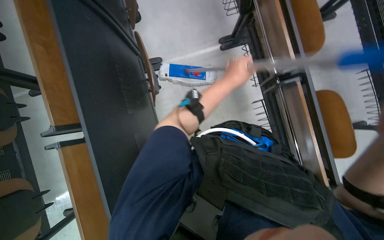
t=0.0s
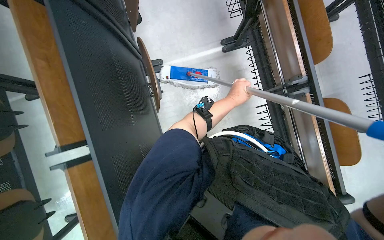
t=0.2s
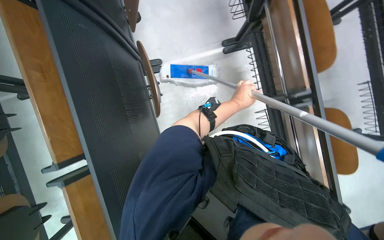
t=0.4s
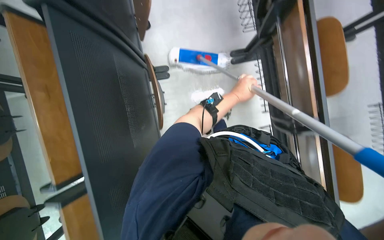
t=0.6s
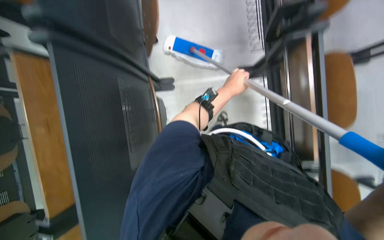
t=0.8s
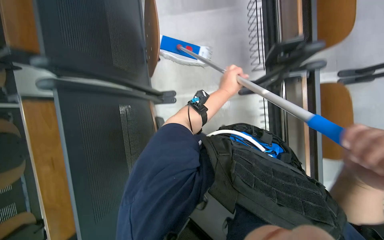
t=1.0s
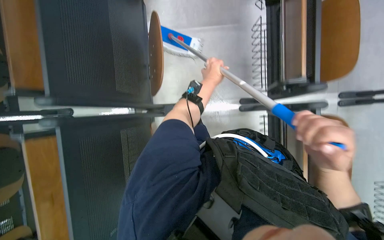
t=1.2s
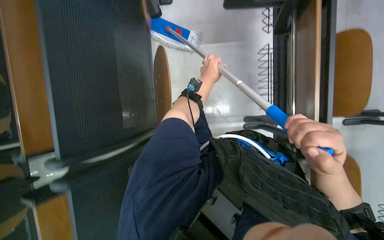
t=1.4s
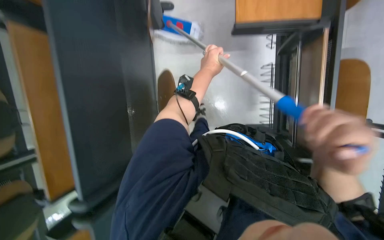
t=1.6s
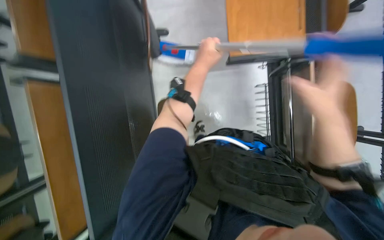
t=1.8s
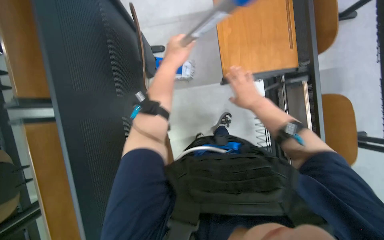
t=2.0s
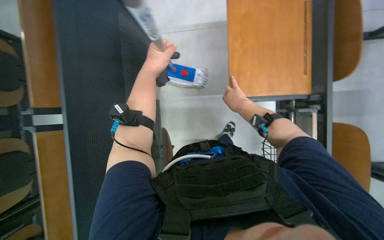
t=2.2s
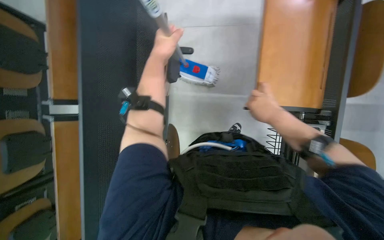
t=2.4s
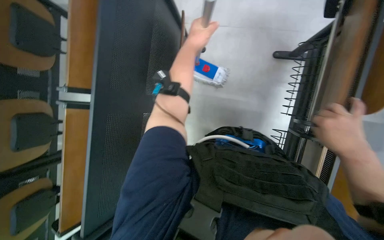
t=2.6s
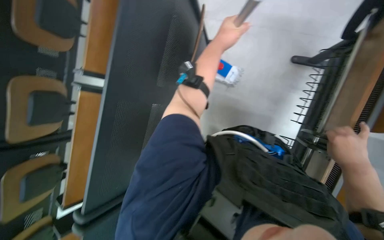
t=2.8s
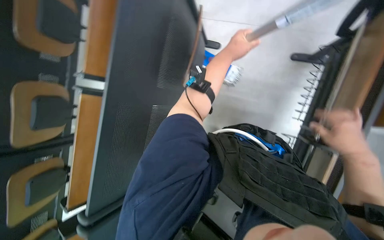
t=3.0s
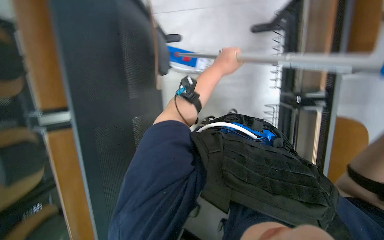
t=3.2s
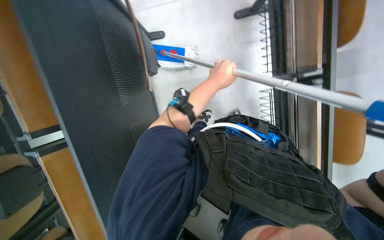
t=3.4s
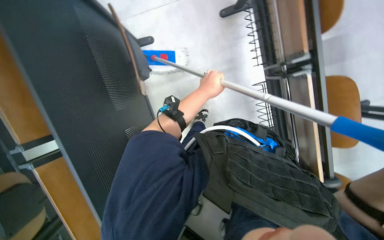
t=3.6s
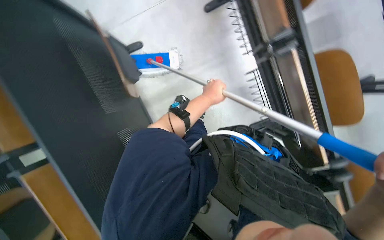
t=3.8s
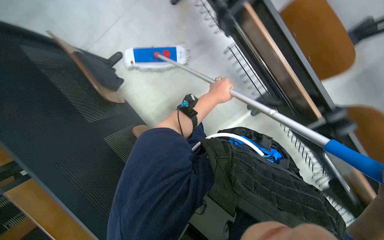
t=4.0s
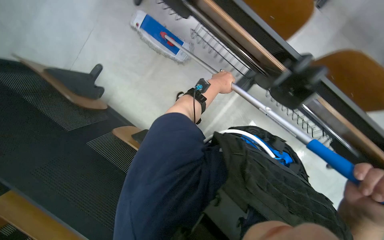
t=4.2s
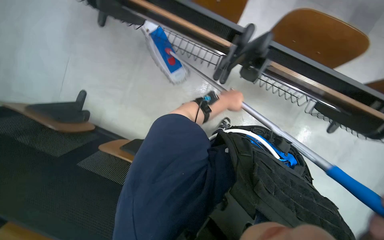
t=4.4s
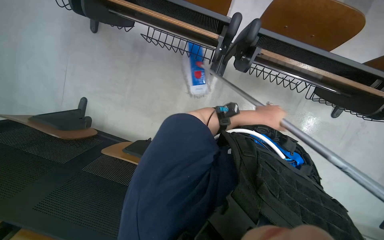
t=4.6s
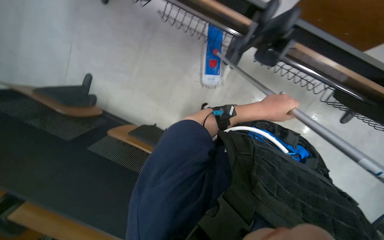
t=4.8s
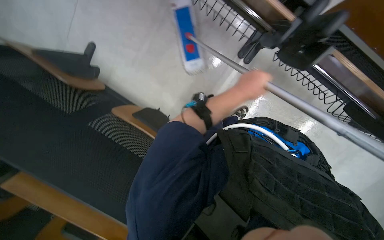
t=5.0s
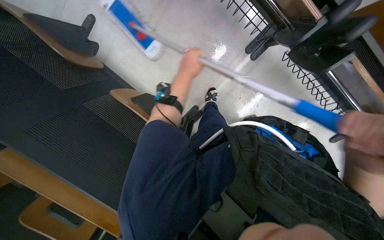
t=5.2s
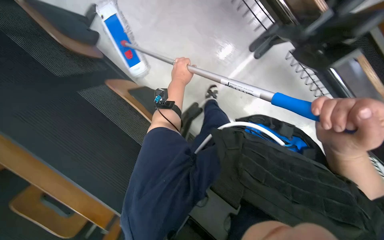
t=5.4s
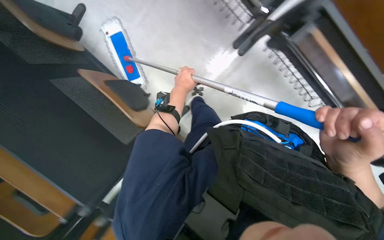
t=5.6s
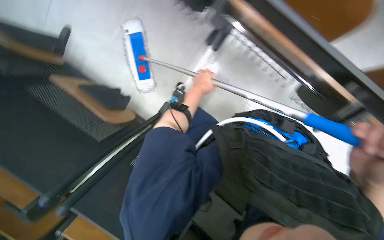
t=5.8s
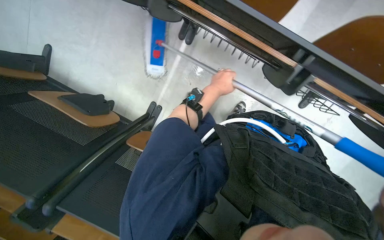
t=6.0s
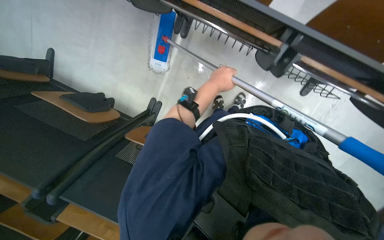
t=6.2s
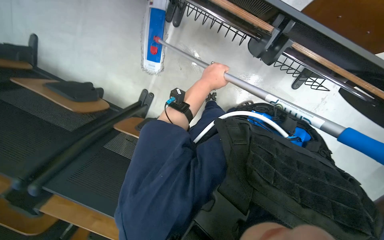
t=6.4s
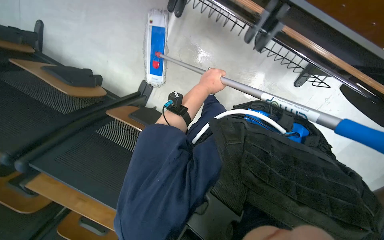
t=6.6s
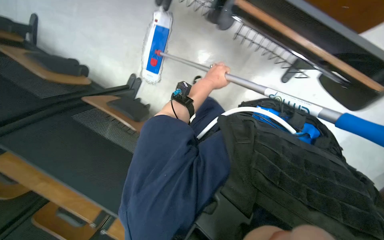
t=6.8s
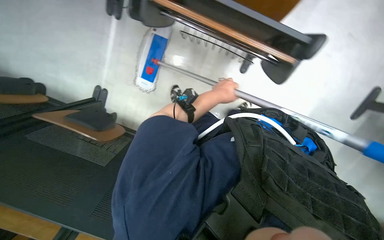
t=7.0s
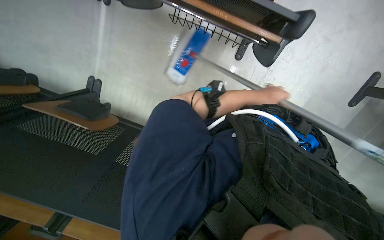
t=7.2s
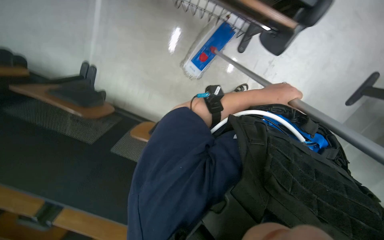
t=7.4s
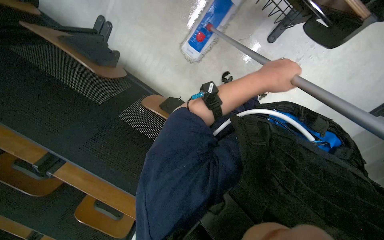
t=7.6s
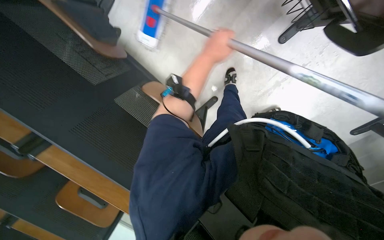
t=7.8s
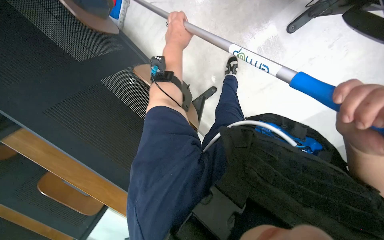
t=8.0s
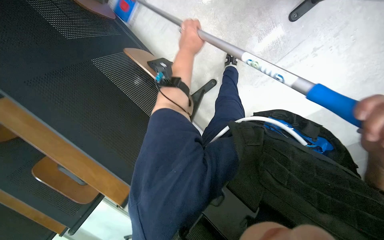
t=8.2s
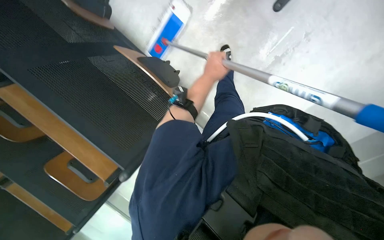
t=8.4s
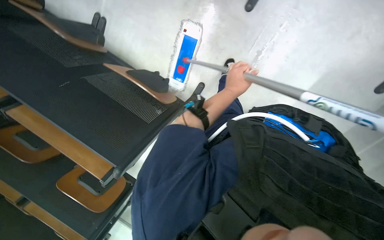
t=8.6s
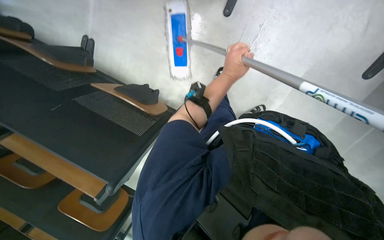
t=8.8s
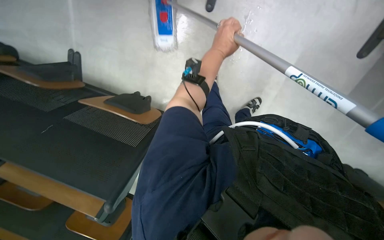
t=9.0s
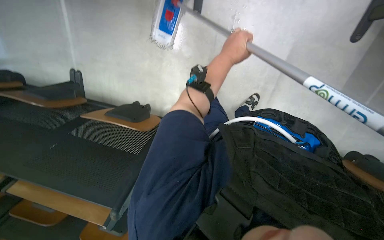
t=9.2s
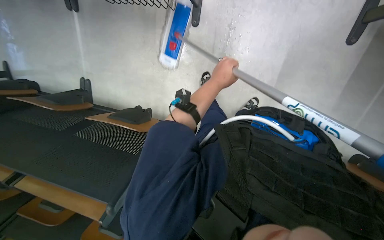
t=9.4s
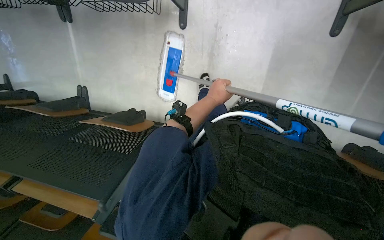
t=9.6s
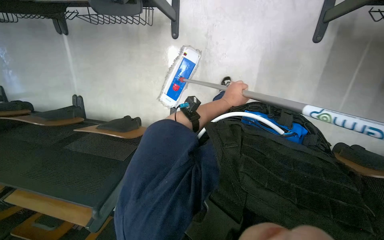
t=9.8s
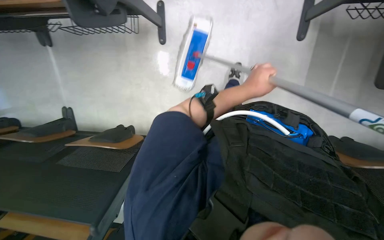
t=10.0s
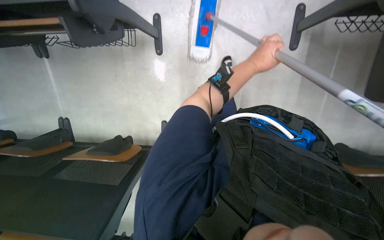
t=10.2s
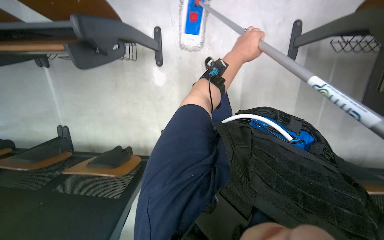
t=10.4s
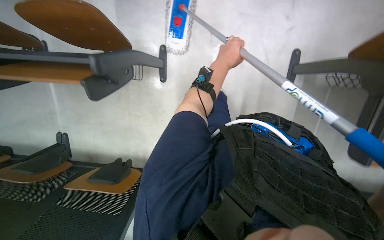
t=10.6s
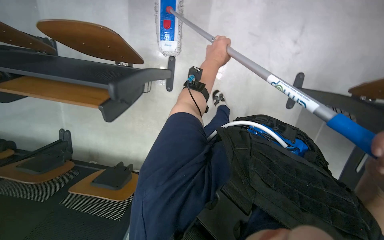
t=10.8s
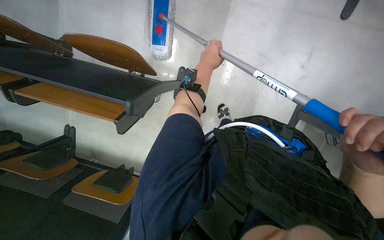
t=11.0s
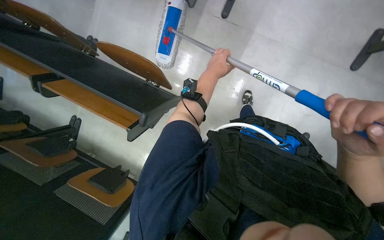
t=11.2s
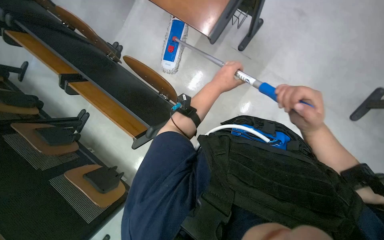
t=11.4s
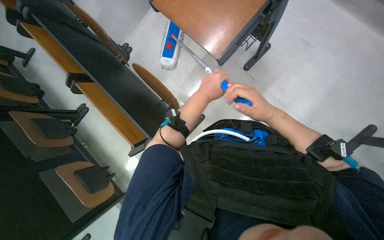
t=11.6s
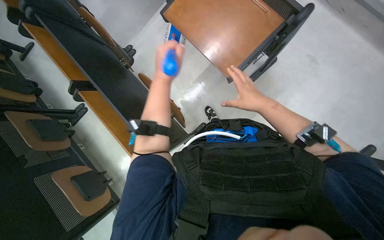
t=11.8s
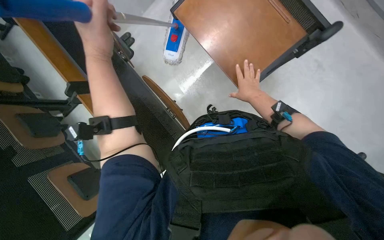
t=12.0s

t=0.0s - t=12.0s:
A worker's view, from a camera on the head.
Job: mopping floor.
The whole recording: Mopping classroom floor. The worker mops the classroom floor with a long-handled mop.
t=1.6s - t=3.0s: The right hand goes some 15 cm to the right, and reaches some 25 cm farther from the camera, then returns; the left hand is displaced up the picture by some 15 cm, and goes to the left and returns, roughly 15 cm each way.
t=3.0s - t=4.4s: The scene turns roughly 35 degrees counterclockwise in the picture.
t=4.4s - t=6.0s: The left hand goes left and right, about 25 cm each way, reversing 2 times.
t=7.6s - t=9.0s: The left hand travels farther from the camera and up the picture by approximately 15 cm.
t=9.0s - t=10.4s: The left hand goes roughly 20 cm to the right, and moves roughly 10 cm down the picture and comes back.
t=10.4s - t=12.0s: The left hand shifts some 50 cm to the left.

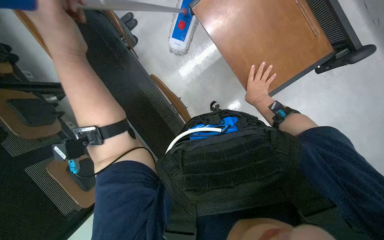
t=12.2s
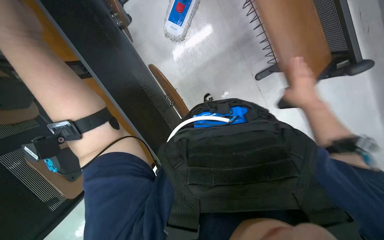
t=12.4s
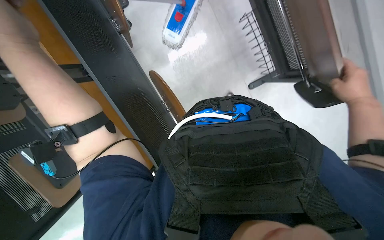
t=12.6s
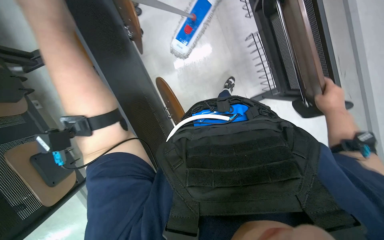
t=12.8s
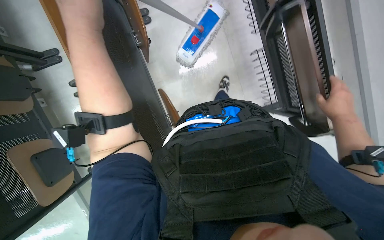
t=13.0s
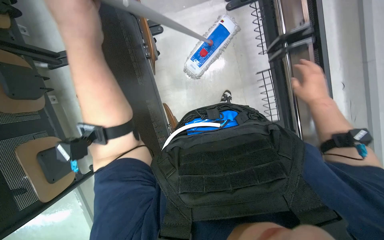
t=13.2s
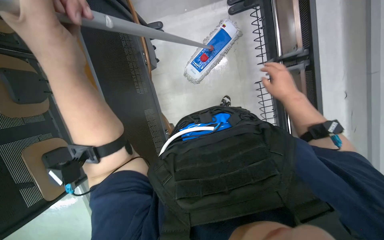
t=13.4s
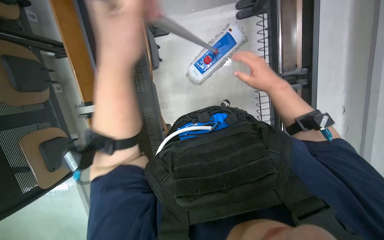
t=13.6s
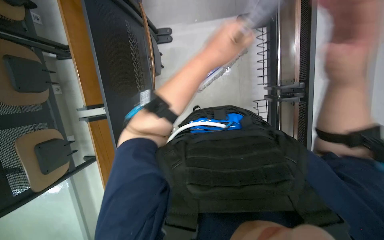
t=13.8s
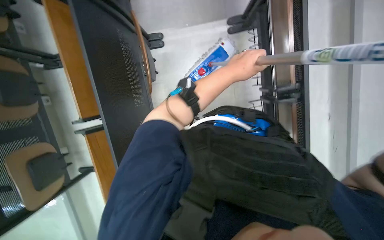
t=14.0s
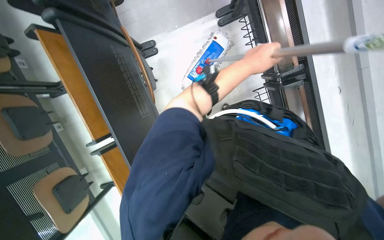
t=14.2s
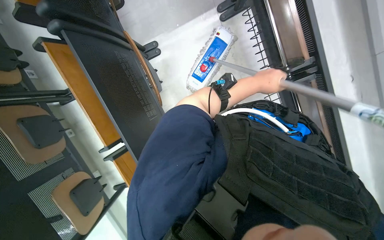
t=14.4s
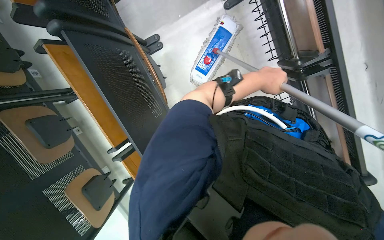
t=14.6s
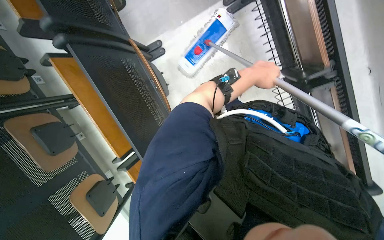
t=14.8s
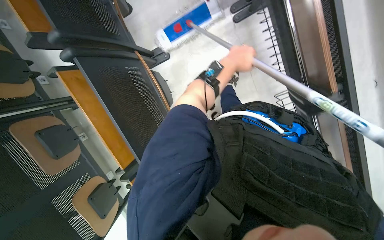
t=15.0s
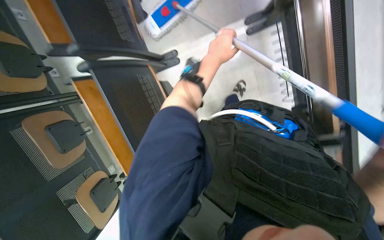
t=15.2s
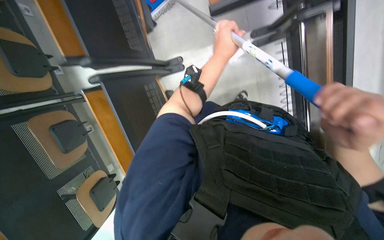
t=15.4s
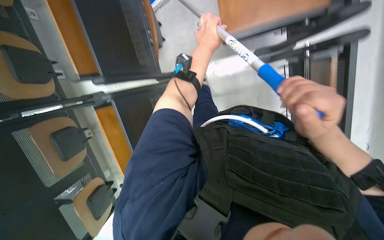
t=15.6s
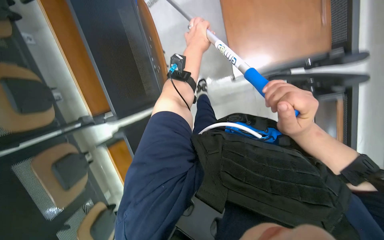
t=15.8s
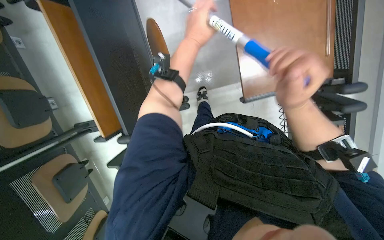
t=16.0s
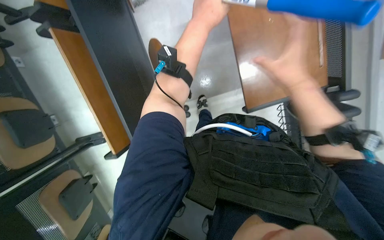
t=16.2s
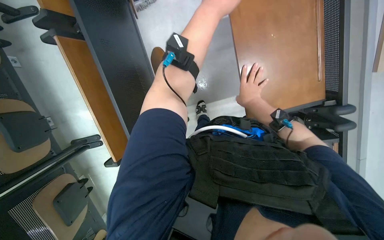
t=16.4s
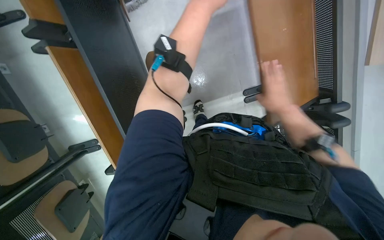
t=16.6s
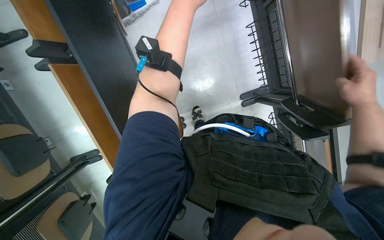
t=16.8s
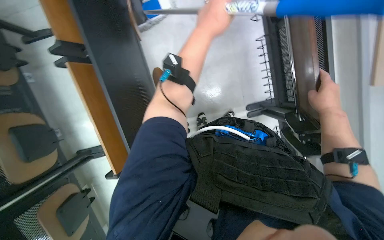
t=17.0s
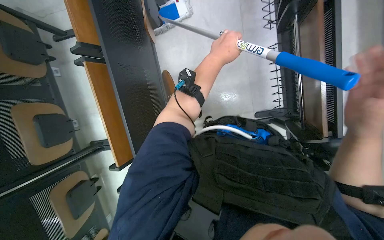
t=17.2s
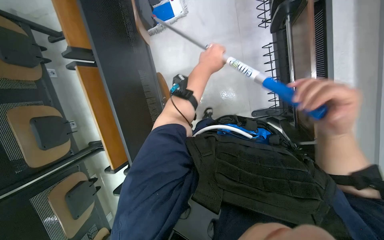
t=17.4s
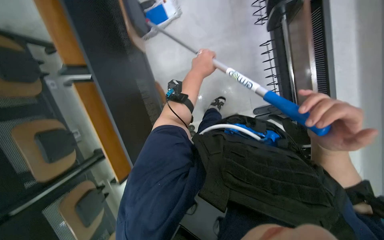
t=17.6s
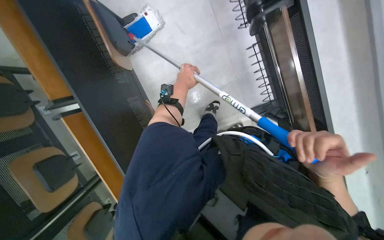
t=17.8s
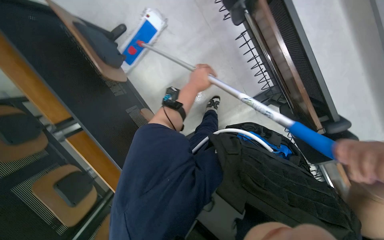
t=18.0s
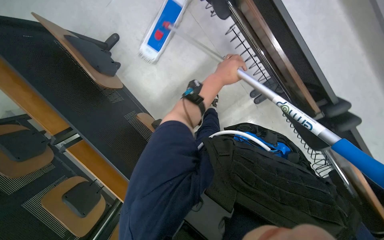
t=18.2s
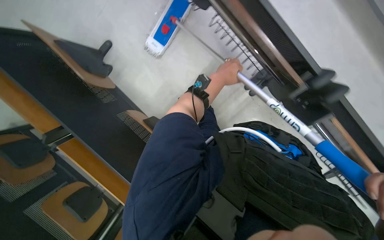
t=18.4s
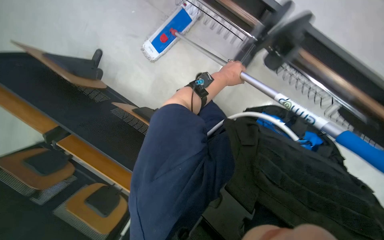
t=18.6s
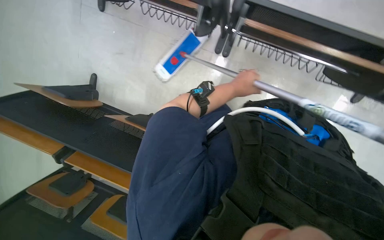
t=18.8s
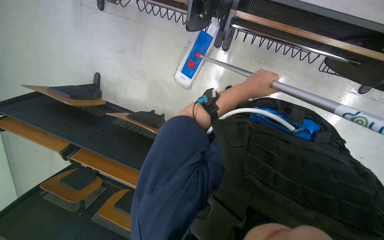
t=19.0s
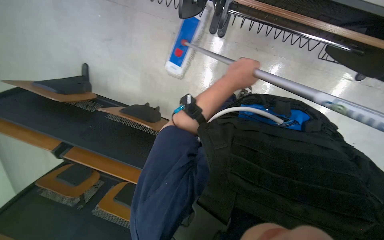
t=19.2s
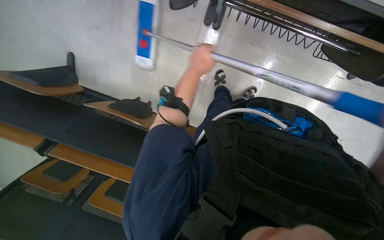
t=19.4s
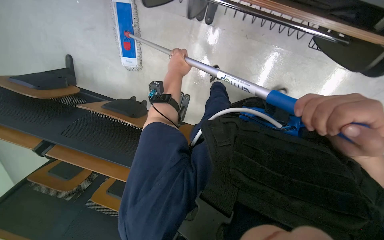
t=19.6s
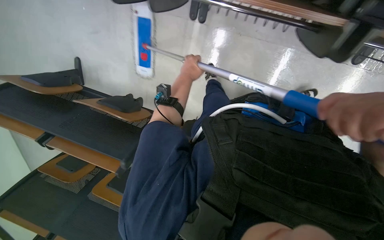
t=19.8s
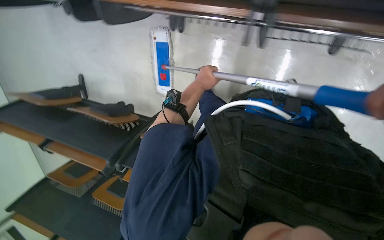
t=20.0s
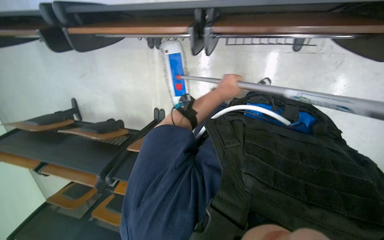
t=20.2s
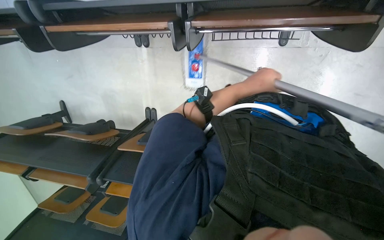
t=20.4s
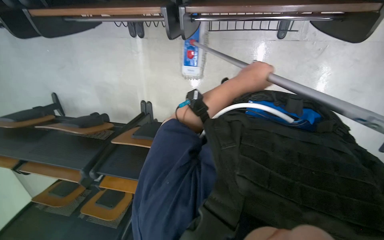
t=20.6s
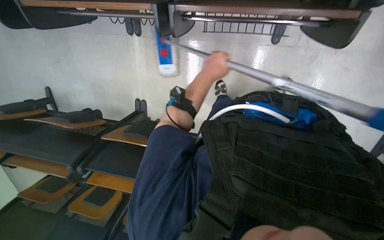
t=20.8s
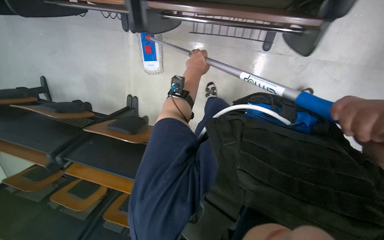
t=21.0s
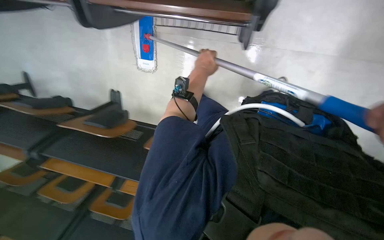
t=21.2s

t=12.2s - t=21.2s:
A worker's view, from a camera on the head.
Job: mopping floor.
The whole recording: Mopping classroom floor. The worker mops the classroom floor with a long-handled mop.
t=12.2s - t=13.8s: The scene turns some 25 degrees clockwise in the picture. The left hand goes approximately 20 cm to the right.
t=13.8s - t=15.2s: The left hand travels up the picture and farther from the camera by some 35 cm, and reaches approximately 15 cm to the right, then returns.
t=15.2s - t=16.6s: The camera travels approximately 60 cm.
t=18.2s - t=19.8s: The camera travels about 50 cm. The scene turns roughly 30 degrees counterclockwise in the picture.
t=19.8s - t=21.2s: The head travels some 40 cm.
